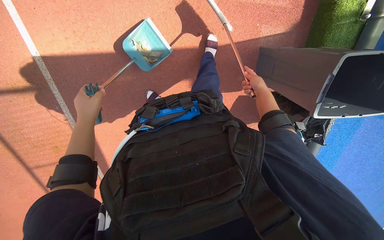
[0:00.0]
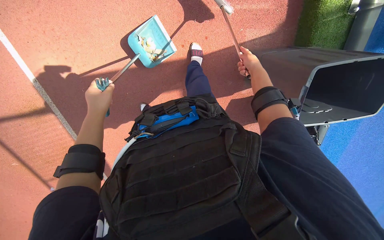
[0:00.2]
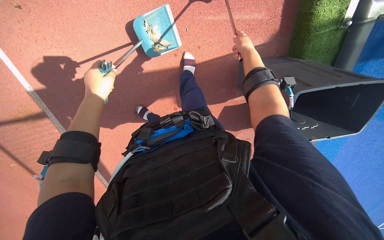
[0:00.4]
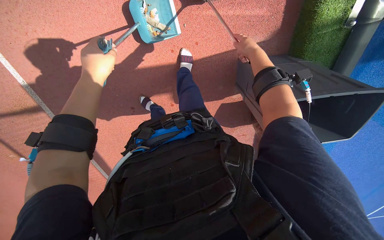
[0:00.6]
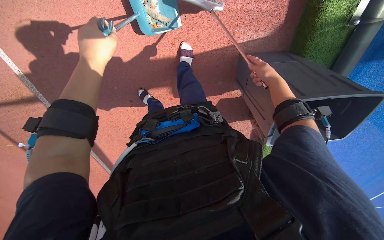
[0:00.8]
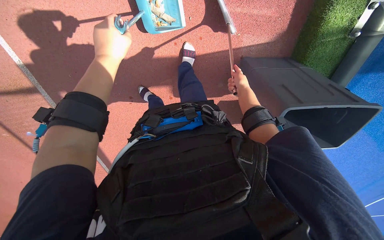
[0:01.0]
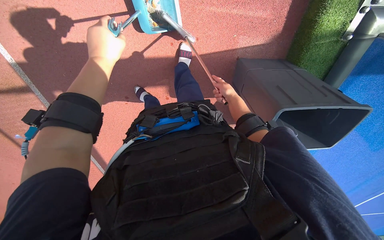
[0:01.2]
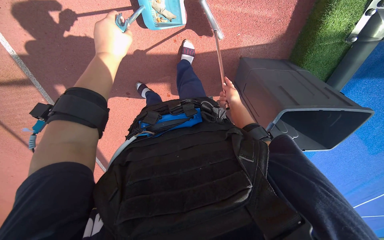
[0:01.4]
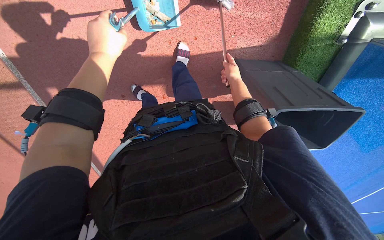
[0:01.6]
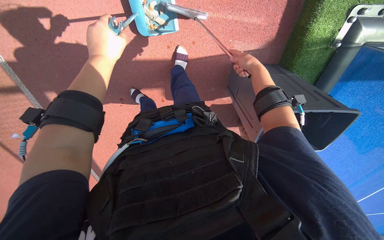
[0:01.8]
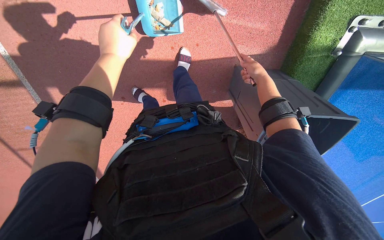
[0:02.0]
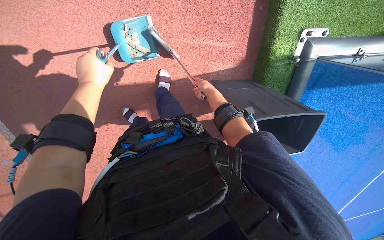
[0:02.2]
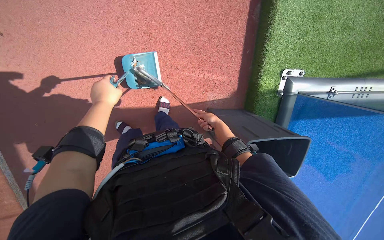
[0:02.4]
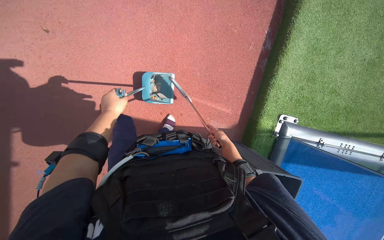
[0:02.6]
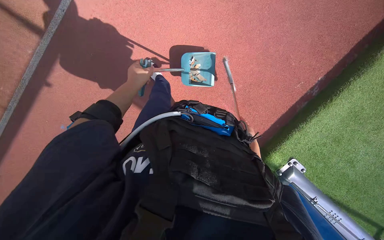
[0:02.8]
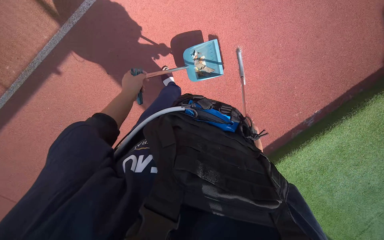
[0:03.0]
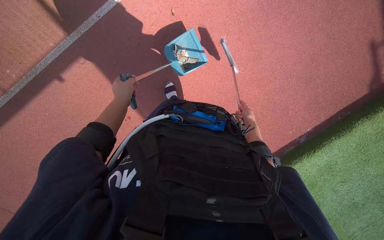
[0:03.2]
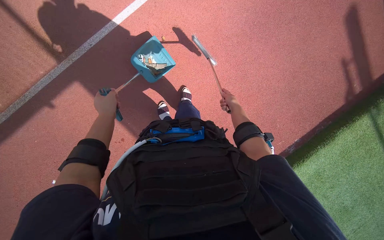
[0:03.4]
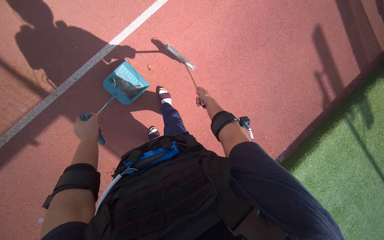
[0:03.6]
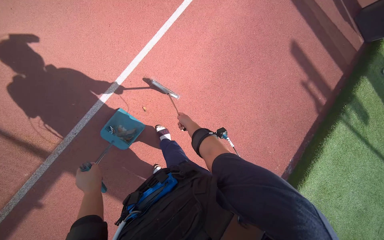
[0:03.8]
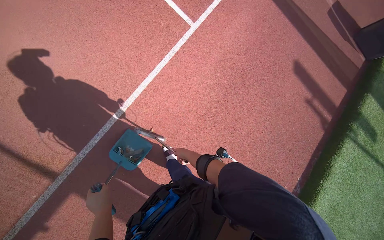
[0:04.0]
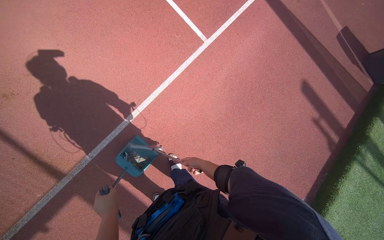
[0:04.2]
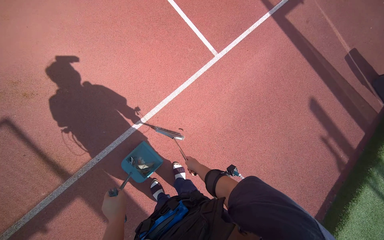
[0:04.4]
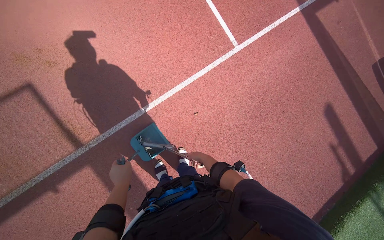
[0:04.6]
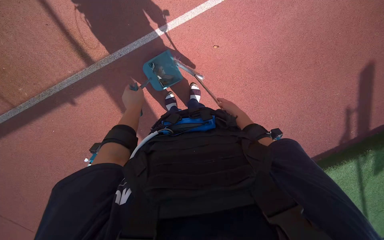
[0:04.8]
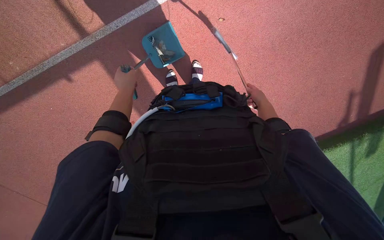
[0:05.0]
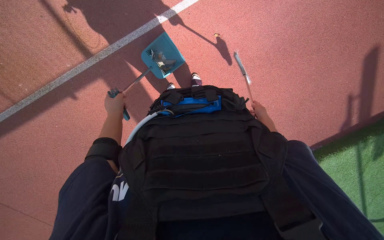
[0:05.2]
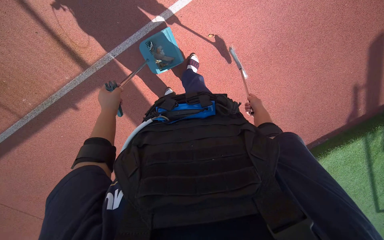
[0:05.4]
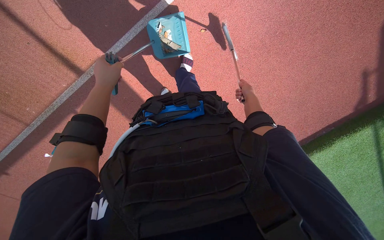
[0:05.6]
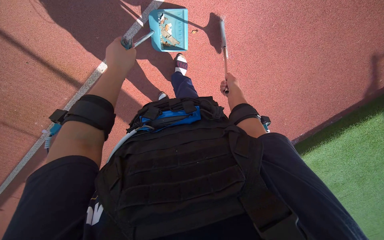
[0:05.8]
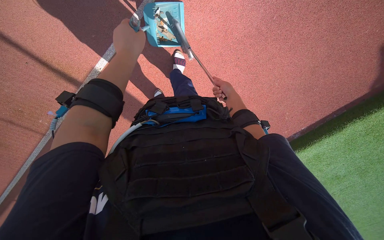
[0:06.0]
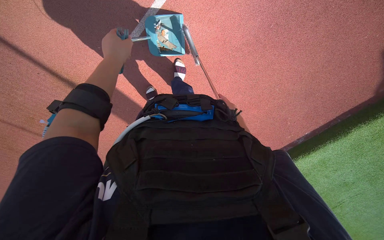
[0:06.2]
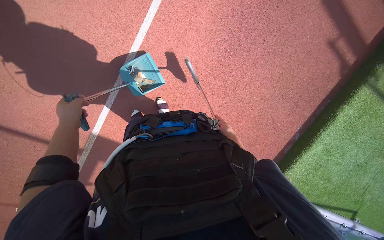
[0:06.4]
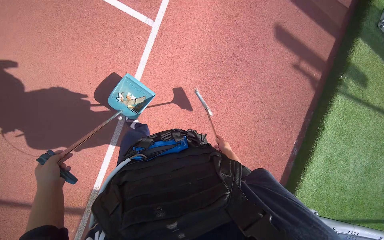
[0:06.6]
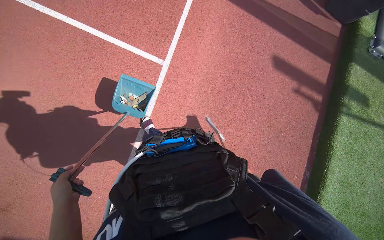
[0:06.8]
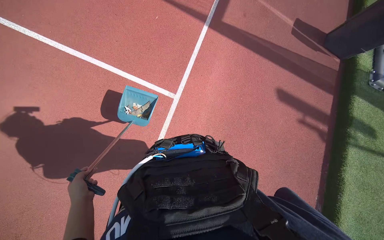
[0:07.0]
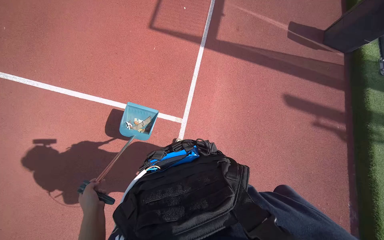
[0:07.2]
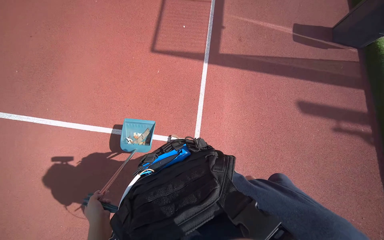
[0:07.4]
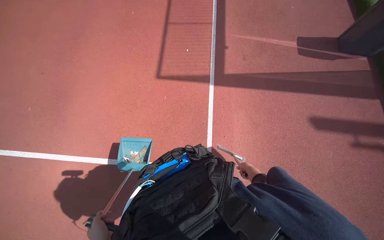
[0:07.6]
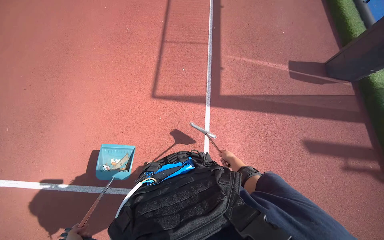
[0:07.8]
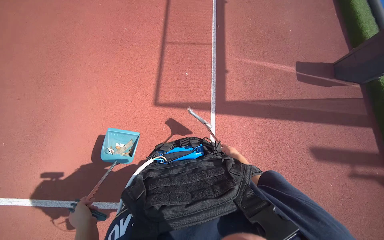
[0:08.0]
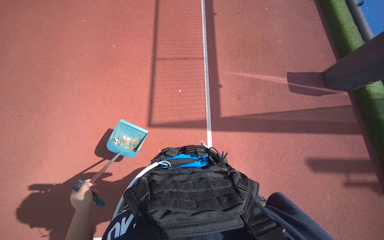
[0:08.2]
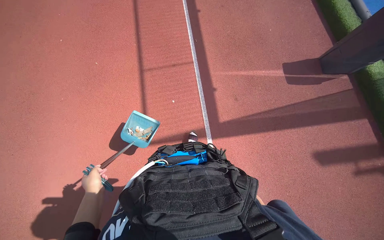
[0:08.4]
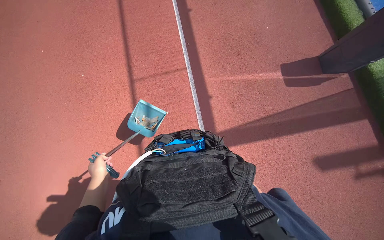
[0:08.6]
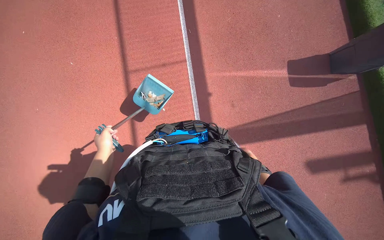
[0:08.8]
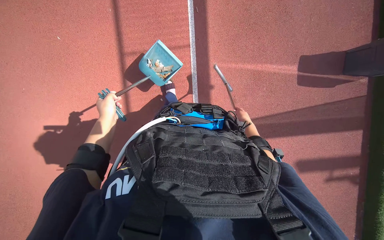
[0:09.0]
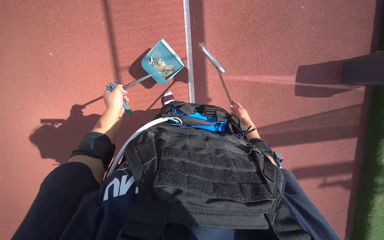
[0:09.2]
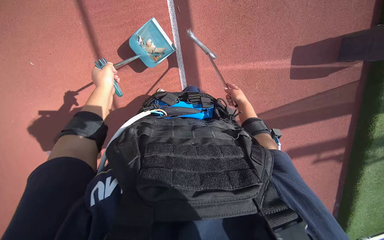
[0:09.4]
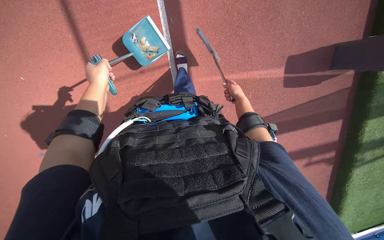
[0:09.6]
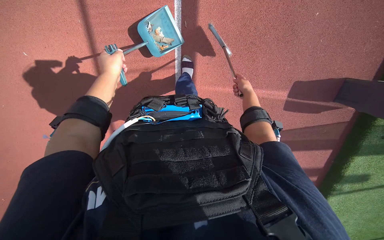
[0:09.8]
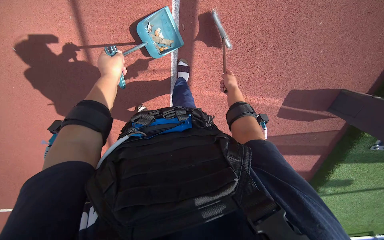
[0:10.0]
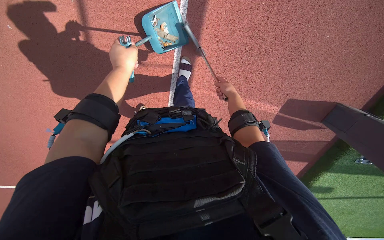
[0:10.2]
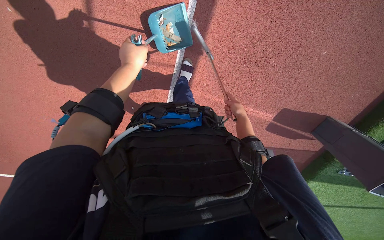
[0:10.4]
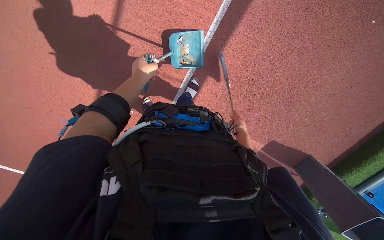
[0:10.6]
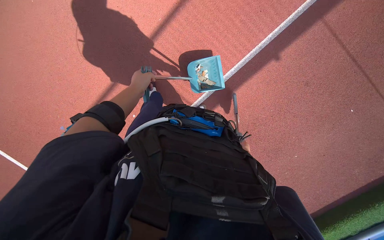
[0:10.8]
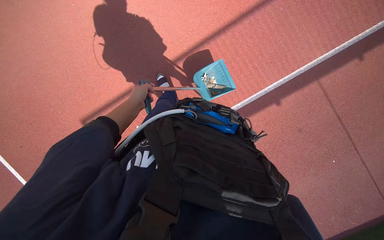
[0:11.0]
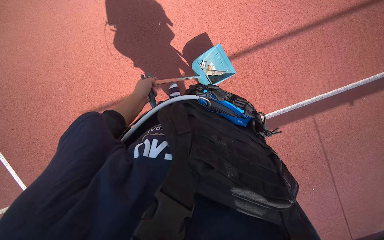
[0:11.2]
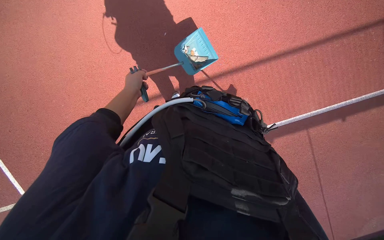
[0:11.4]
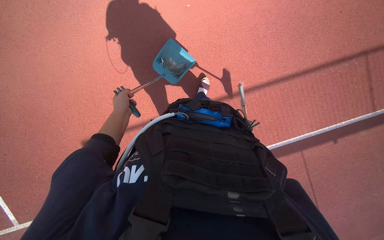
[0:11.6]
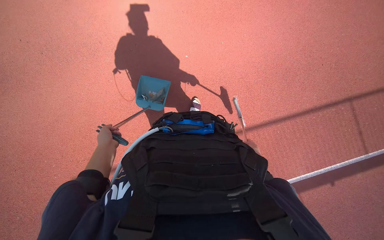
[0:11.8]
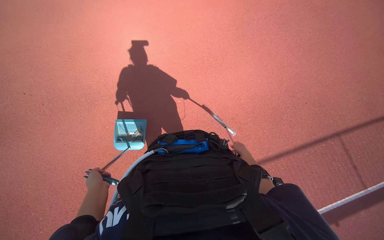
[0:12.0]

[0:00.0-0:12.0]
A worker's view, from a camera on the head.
Job: sweeping floor.
The whole recording: Sweeping and collecting debris from ground. The worker sweeps debris from the ground using a broom and collects it into a dustpan.
0:00.0 to 0:01.6: The right hand moves up and down the picture over some 15 cm, changing direction 2 times; the left hand goes approximately 30 cm to the right and up the picture.
0:01.6 to 0:03.0: The camera travels some 50 cm. The view tips upward by some 30 degrees. The scene rotates clockwise by some 45 degrees.
0:04.4 to 0:06.0: The camera pitches downward, by approximately 30 degrees.
0:06.0 to 0:07.6: The camera is aimed approximately 15 degrees further to the left. The camera pitches upward, by roughly 70 degrees. The scene turns some 35 degrees counterclockwise in the picture.
0:09.0 to 0:10.4: The left hand shifts approximately 15 cm to the right and up the picture.
0:10.4 to 0:12.0: The camera travels roughly 50 cm. The camera sweeps to the right, by approximately 20 degrees. The wearer looks about 50 degrees further upward. The scene turns about 50 degrees clockwise in the picture.

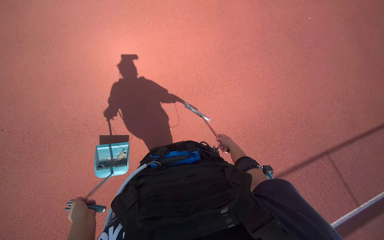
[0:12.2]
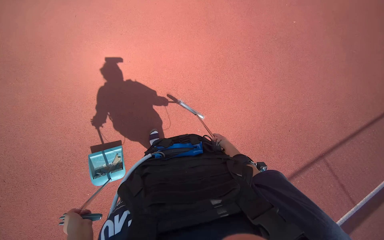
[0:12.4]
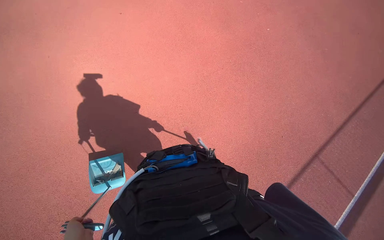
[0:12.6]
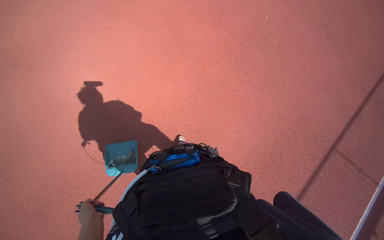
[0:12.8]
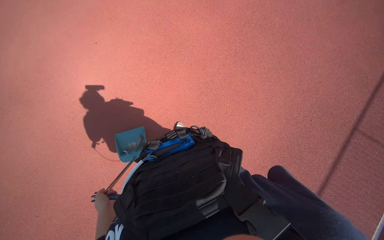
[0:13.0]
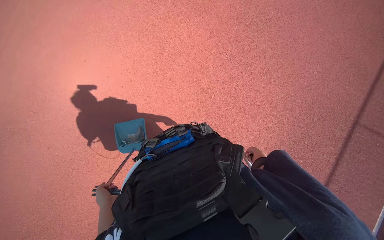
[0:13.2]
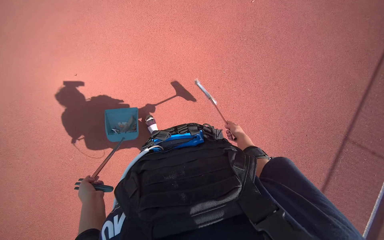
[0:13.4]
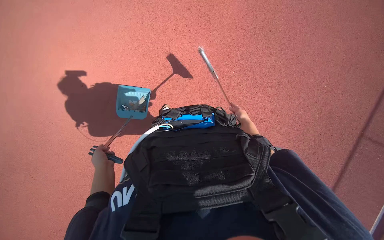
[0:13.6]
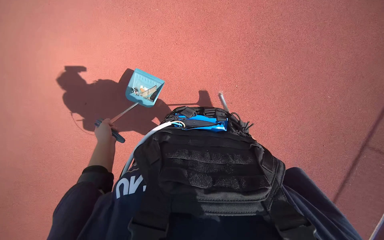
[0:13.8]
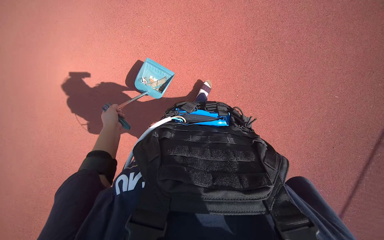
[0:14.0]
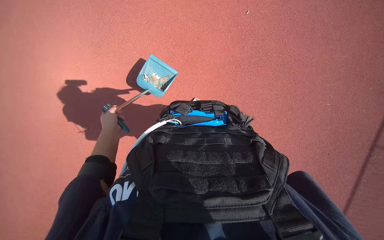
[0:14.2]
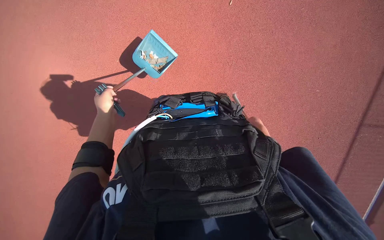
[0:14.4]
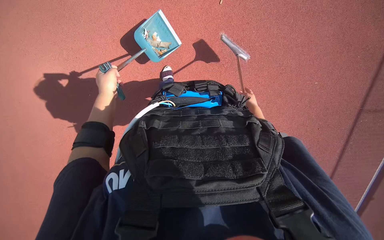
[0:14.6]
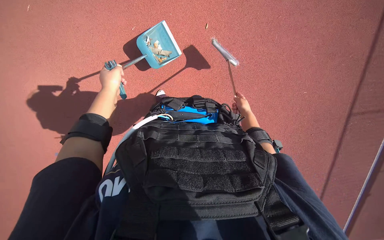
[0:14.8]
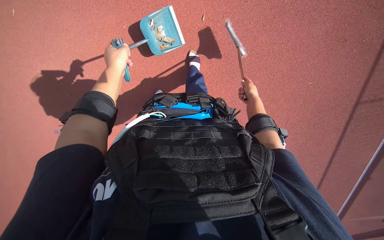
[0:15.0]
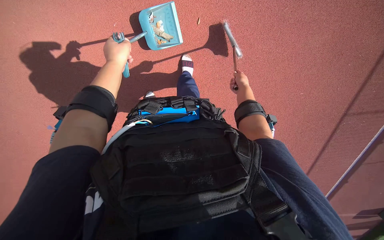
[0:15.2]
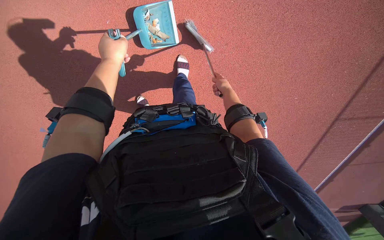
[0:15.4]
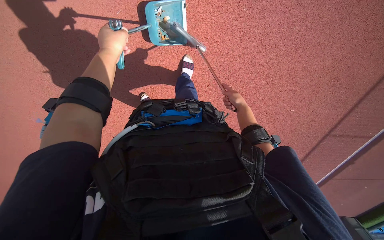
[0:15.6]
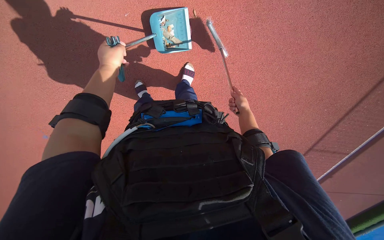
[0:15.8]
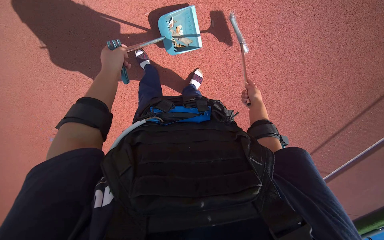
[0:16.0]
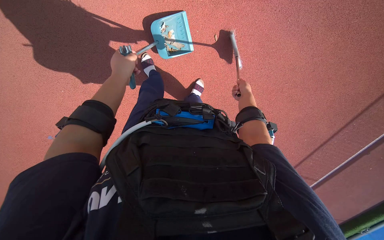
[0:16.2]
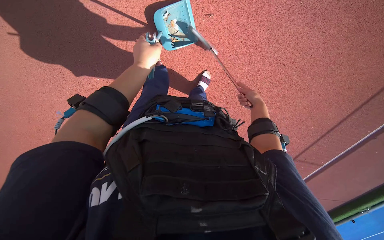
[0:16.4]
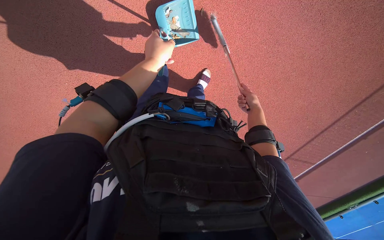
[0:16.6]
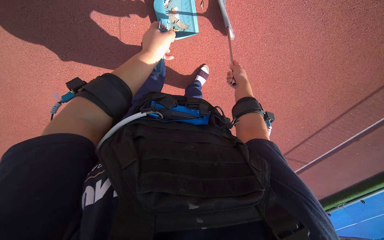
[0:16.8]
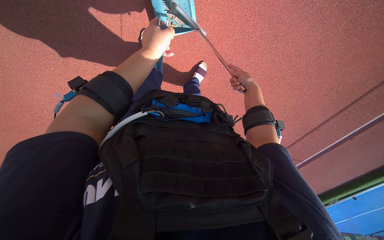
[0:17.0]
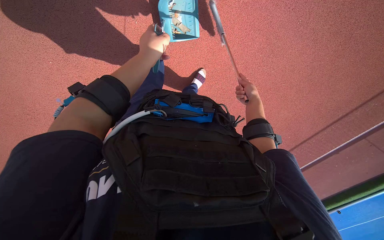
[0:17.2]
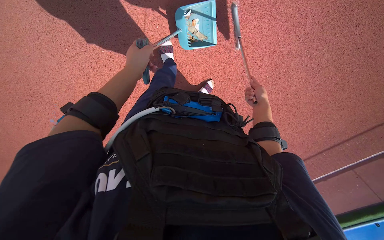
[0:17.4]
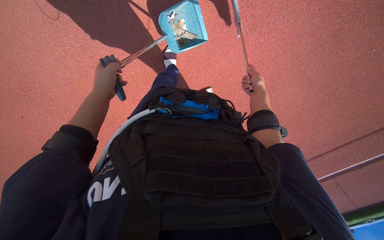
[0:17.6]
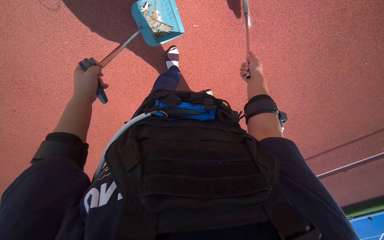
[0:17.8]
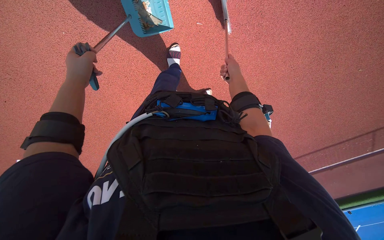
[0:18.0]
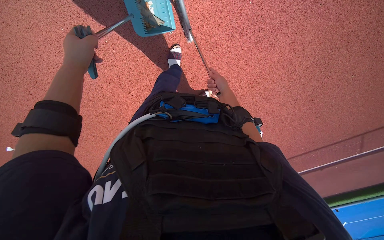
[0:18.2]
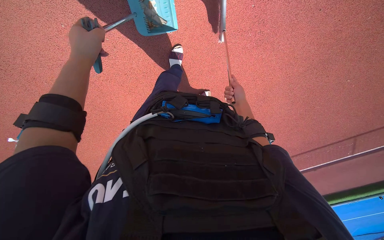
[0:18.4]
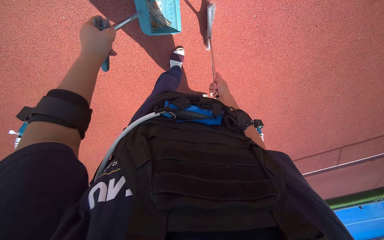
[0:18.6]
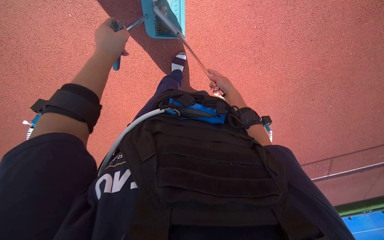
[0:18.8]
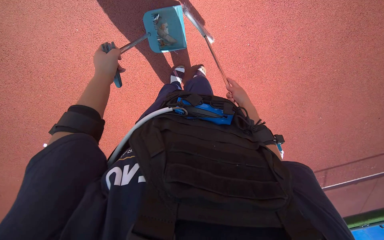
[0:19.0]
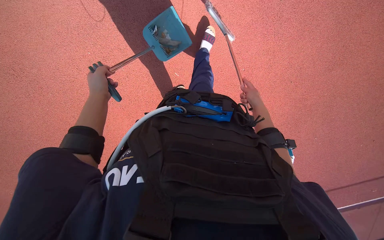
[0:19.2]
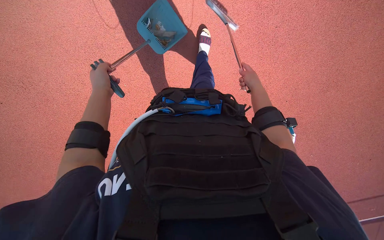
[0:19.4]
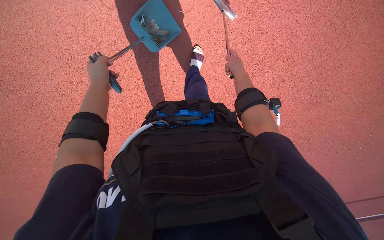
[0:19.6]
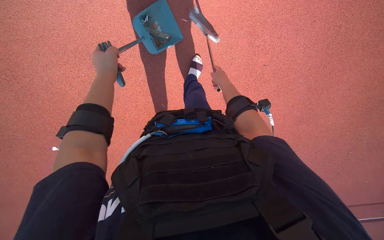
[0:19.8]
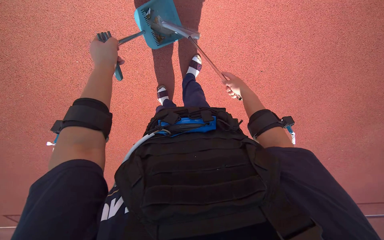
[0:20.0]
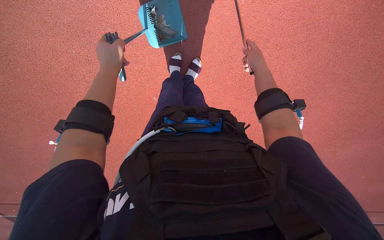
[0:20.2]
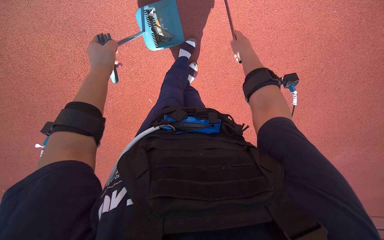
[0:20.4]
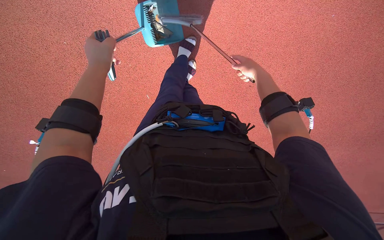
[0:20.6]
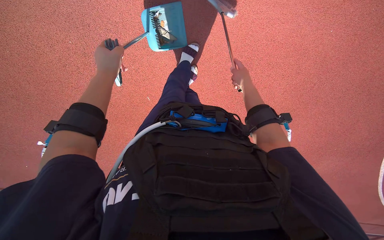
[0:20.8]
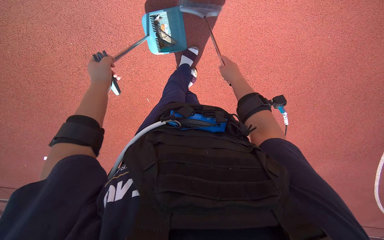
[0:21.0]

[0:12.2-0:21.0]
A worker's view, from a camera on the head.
Job: sweeping floor.
The whole recording: Sweeping and collecting debris from ground. The worker sweeps debris from the ground using a broom and collects it into a dustpan.
0:13.6 to 0:15.2: The right hand is displaced up the picture by roughly 15 cm. The left hand travels up the picture by about 35 cm.
0:16.6 to 0:18.0: The left hand is displaced to the left by some 40 cm. Meanwhile the right hand heads up the picture, to the left and nearer to the camera, covering roughly 40 cm.
0:18.0 to 0:19.6: The camera pitches upward, by roughly 15 degrees. The right hand reaches roughly 5 cm to the right, then returns.
